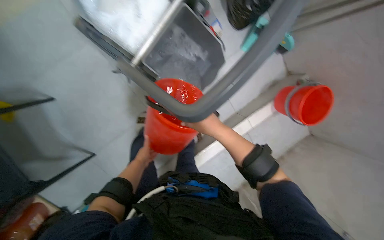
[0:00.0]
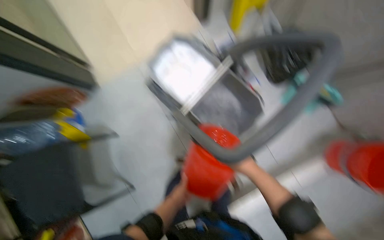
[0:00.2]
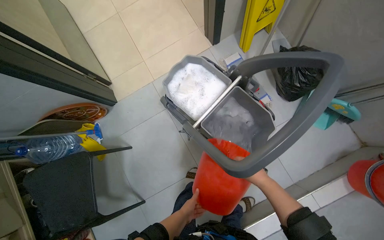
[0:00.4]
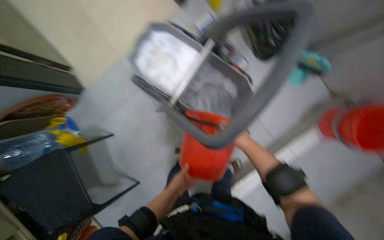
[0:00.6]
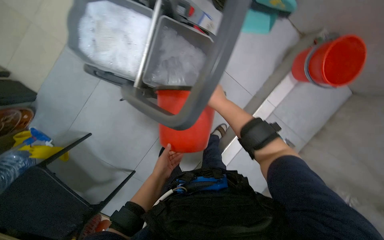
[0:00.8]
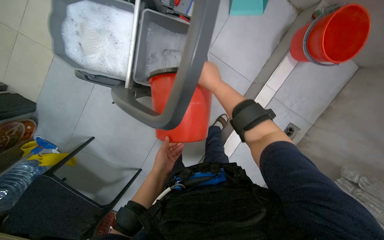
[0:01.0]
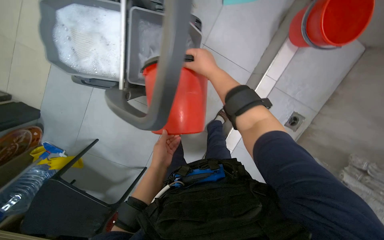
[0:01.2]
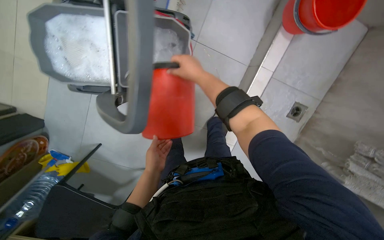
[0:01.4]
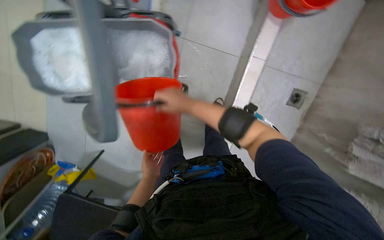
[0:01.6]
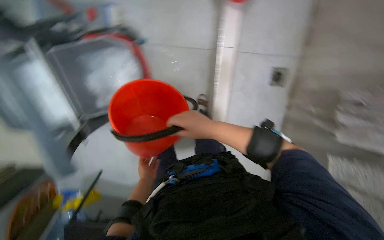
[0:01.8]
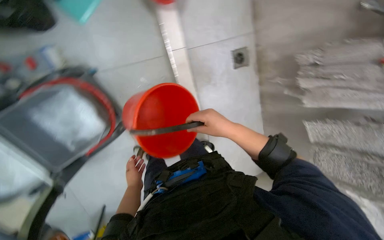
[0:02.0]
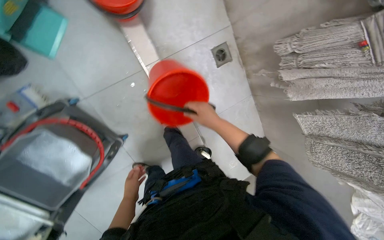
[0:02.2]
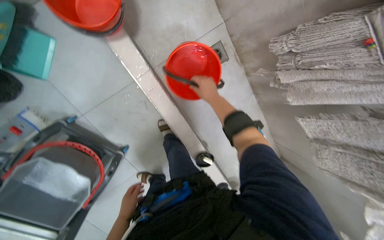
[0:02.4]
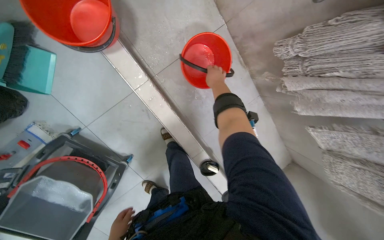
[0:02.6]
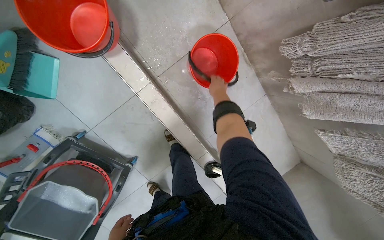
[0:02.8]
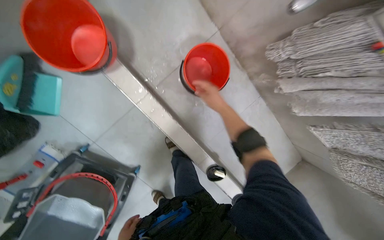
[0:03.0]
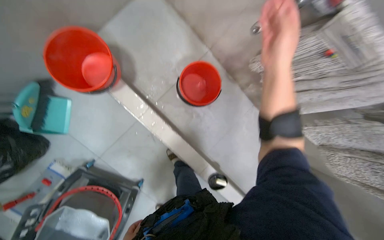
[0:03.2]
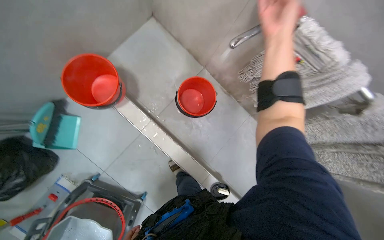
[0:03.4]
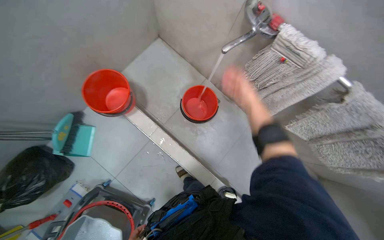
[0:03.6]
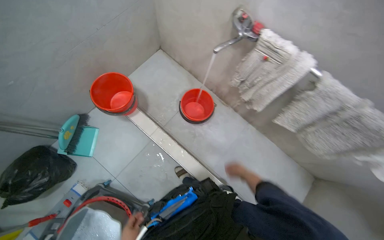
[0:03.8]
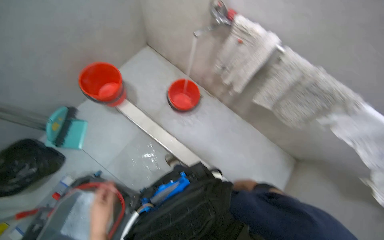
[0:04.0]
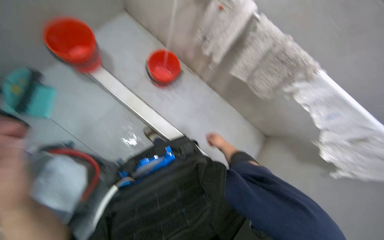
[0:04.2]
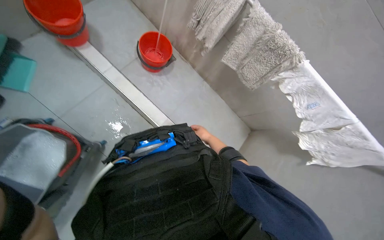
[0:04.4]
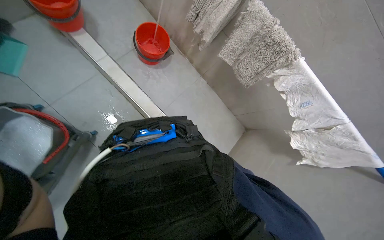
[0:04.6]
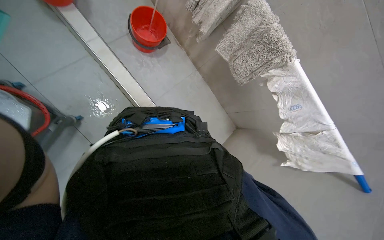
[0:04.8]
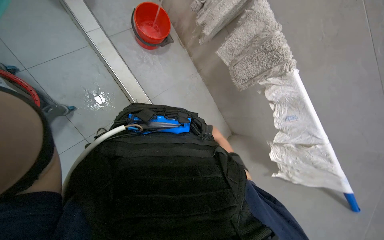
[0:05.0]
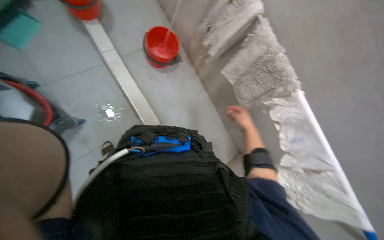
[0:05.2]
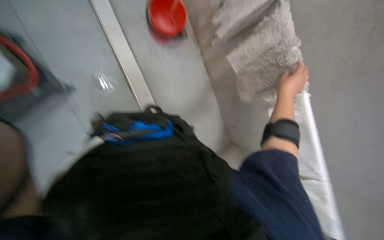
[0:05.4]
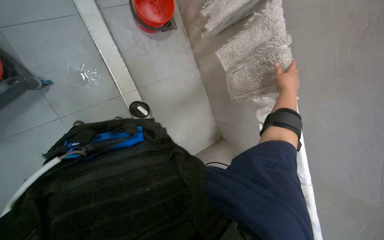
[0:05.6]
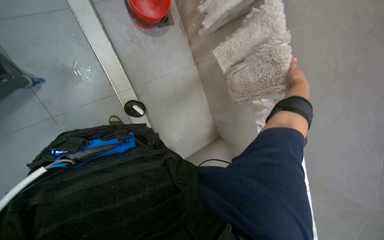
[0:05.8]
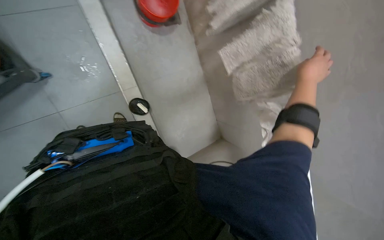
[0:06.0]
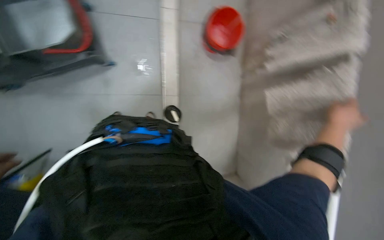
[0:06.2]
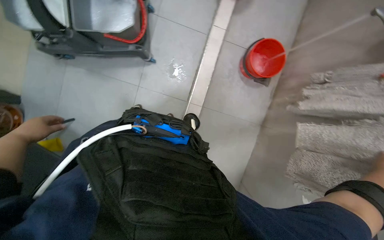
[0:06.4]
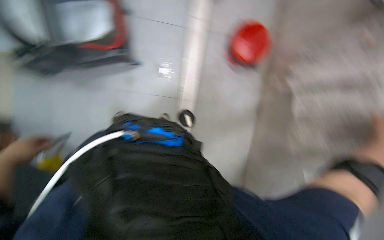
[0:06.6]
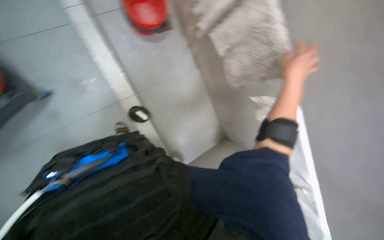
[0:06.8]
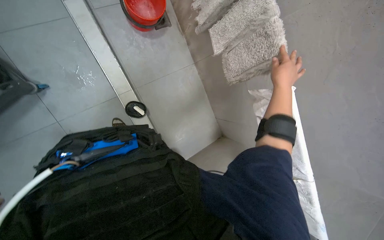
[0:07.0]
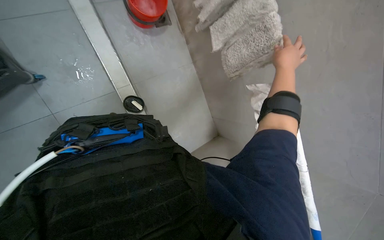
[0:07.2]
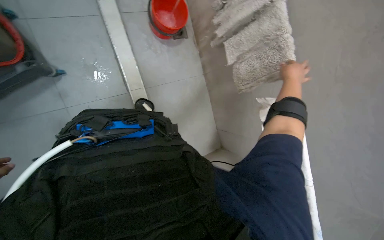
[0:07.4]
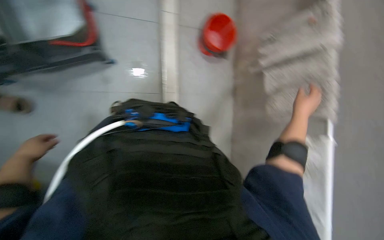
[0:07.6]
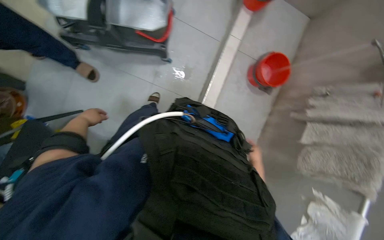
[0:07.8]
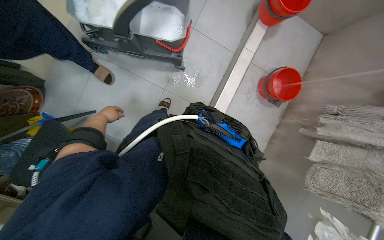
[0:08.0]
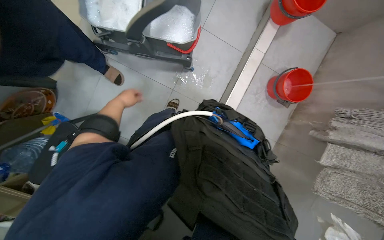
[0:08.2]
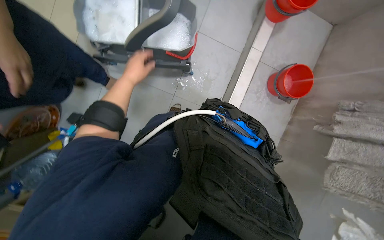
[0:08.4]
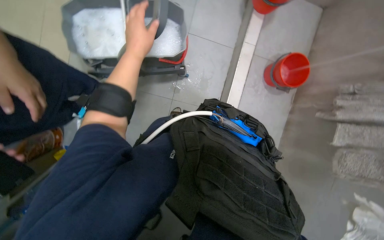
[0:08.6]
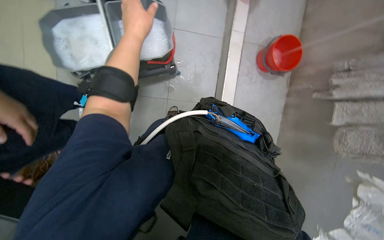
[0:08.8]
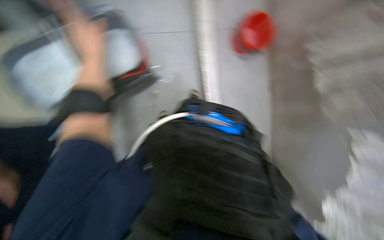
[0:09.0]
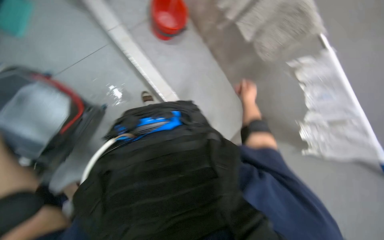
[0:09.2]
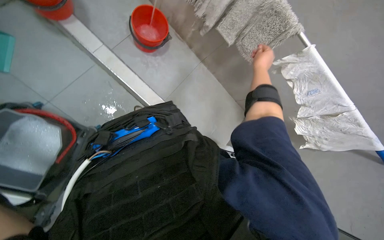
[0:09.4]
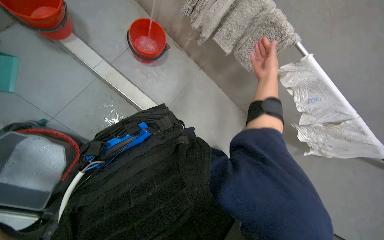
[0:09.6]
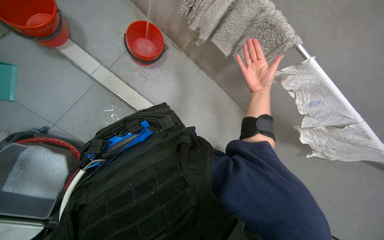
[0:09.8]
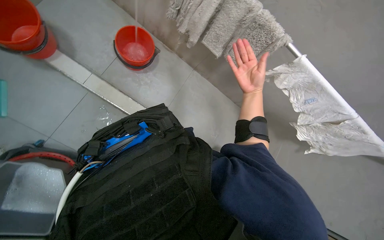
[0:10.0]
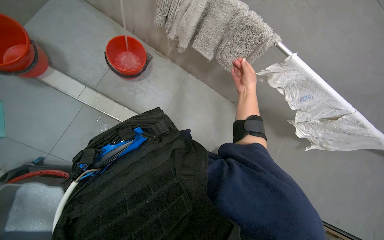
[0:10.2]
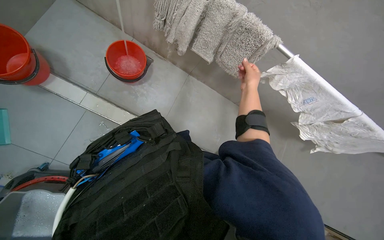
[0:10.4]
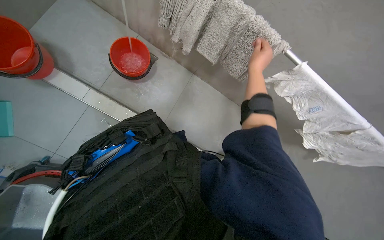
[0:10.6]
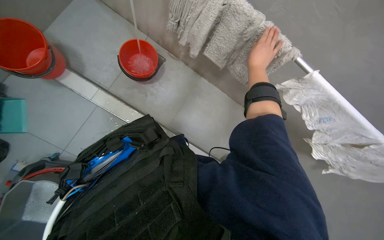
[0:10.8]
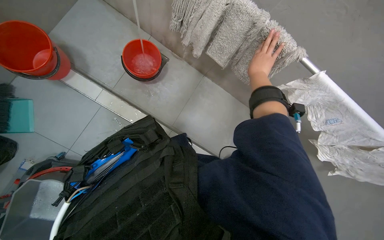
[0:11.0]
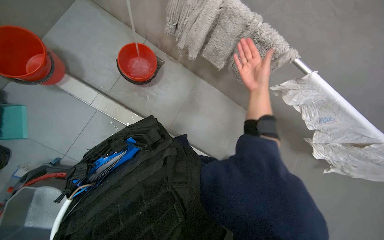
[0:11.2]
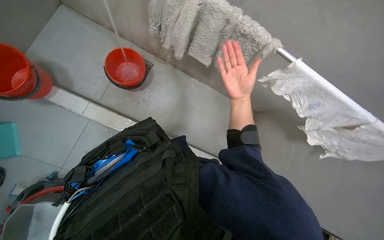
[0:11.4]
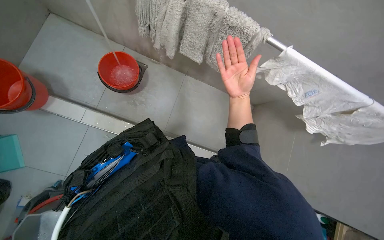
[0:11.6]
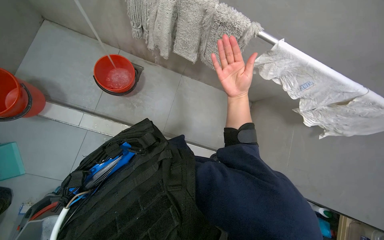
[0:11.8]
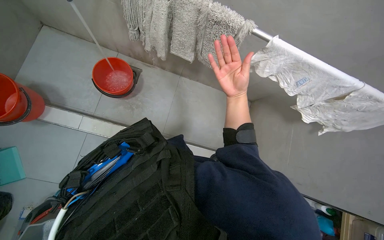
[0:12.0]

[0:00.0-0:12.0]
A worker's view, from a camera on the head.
Job: preparing cleaning supplies.
The whole recording: Preparing cleaning equipment. The worker fills buckets with water, pours them into the cleaning cart, and prepares the mop.
0.0 to 1.6 s: The camera is aimed about 15 degrees further to the left. The scene turns some 40 degrees counterclockwise in the picture.
1.6 to 3.0 s: The head travels about 70 cm. Everything in view rotates about 55 degrees counterclockwise.
3.0 to 4.4 s: The camera is carried some 70 cm. The wearer looks about 20 degrees further upward.
4.4 to 6.0 s: The scene turns approximately 25 degrees clockwise in the picture. The right hand swings nearer and farther, some 30 cm each way, with 3 reversals.
6.0 to 7.6 s: The view tips upward by approximately 15 degrees.
9.0 to 10.4 s: The scene turns about 55 degrees counterclockwise in the picture.
10.4 to 12.0 s: The right hand moves nearer and farther over about 15 cm, changing direction 2 times.

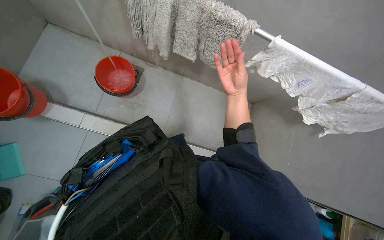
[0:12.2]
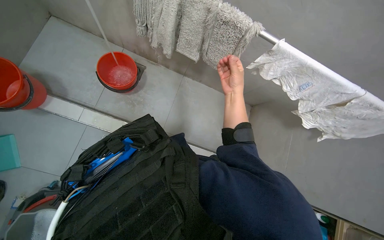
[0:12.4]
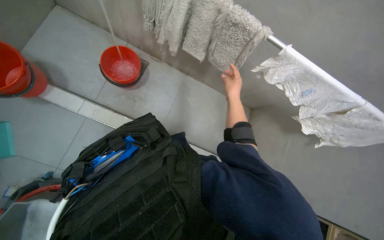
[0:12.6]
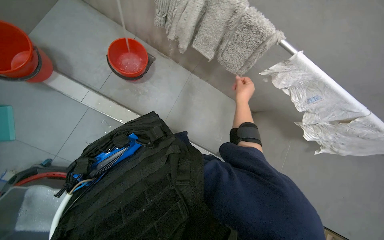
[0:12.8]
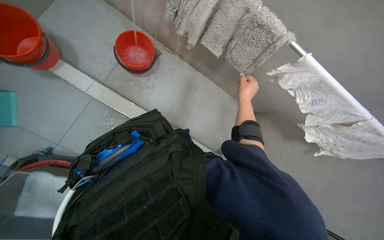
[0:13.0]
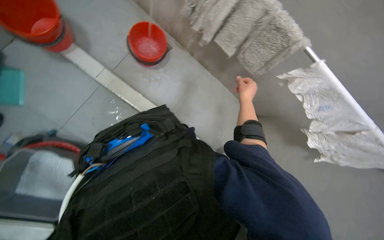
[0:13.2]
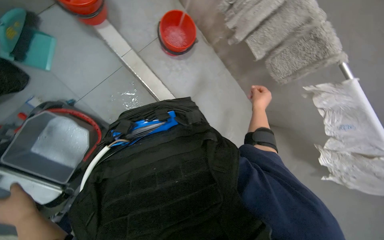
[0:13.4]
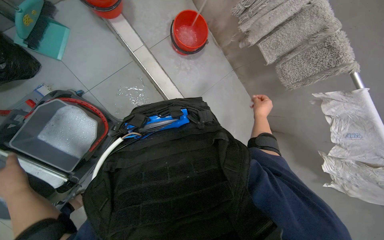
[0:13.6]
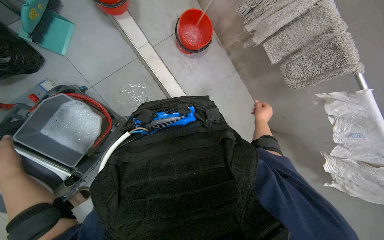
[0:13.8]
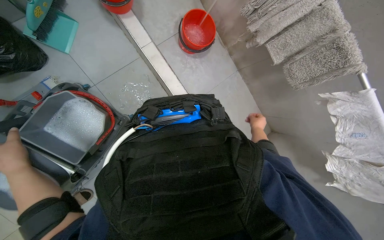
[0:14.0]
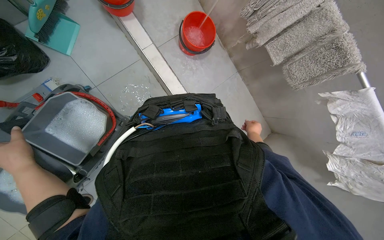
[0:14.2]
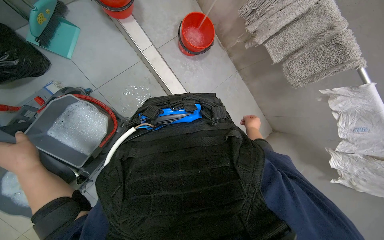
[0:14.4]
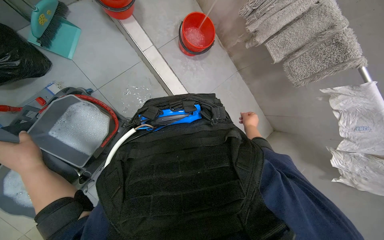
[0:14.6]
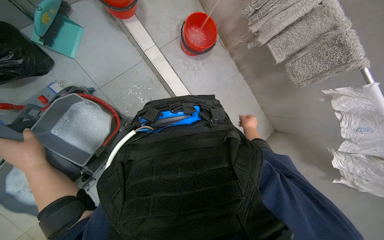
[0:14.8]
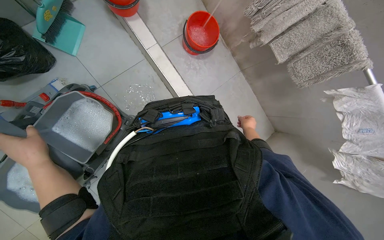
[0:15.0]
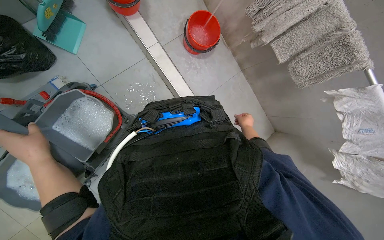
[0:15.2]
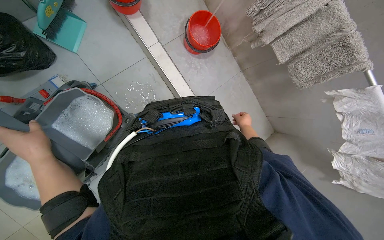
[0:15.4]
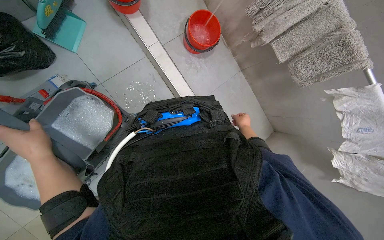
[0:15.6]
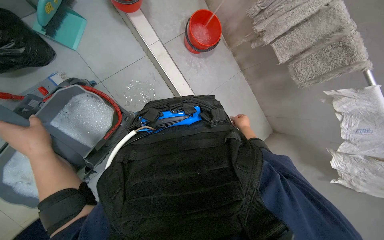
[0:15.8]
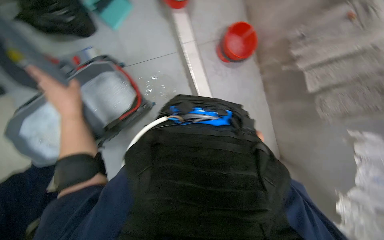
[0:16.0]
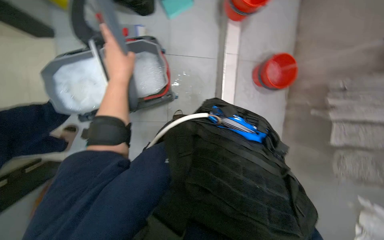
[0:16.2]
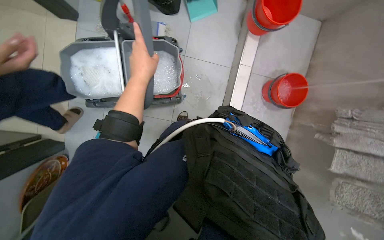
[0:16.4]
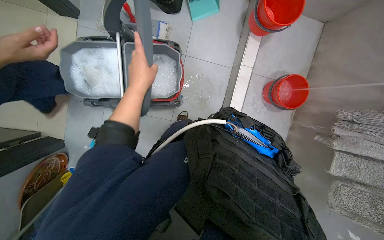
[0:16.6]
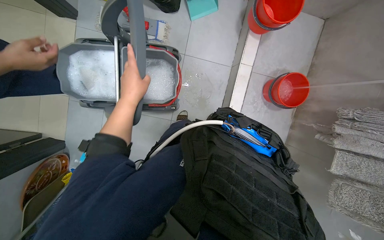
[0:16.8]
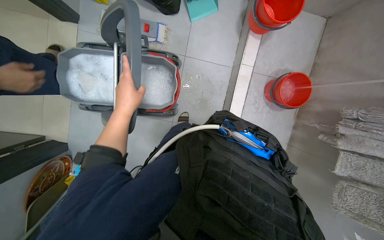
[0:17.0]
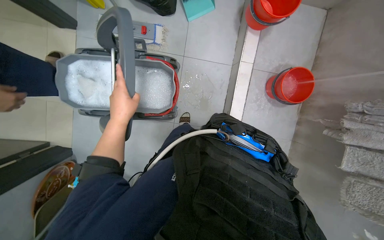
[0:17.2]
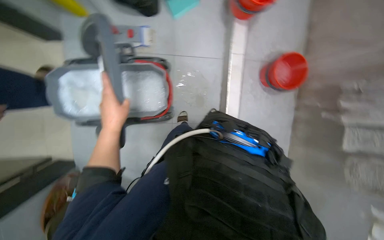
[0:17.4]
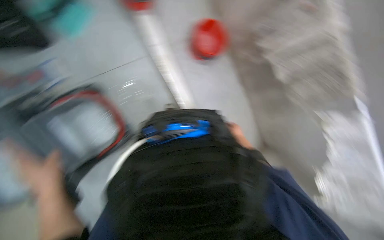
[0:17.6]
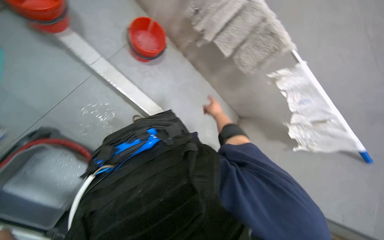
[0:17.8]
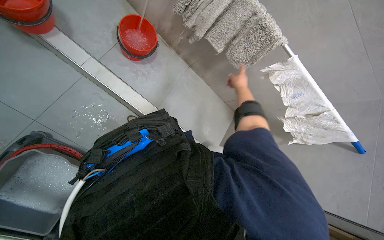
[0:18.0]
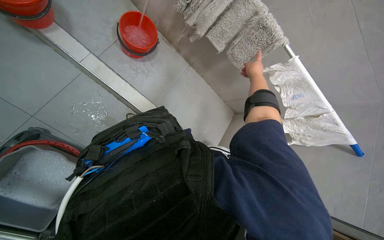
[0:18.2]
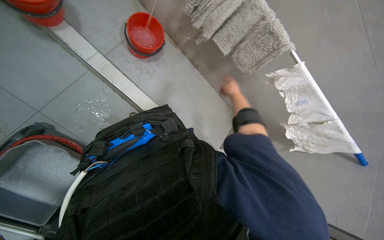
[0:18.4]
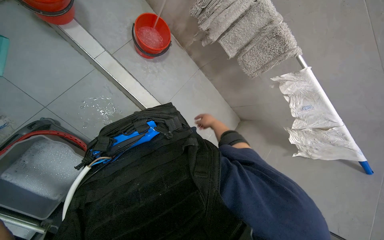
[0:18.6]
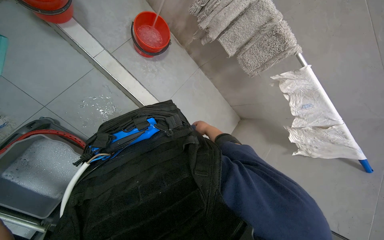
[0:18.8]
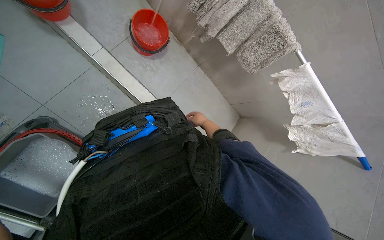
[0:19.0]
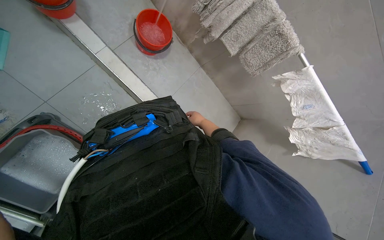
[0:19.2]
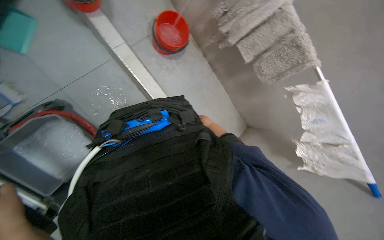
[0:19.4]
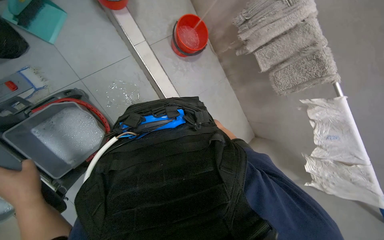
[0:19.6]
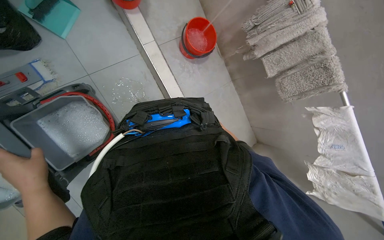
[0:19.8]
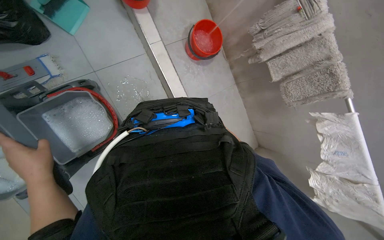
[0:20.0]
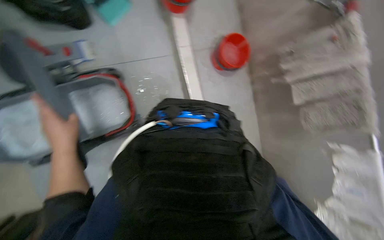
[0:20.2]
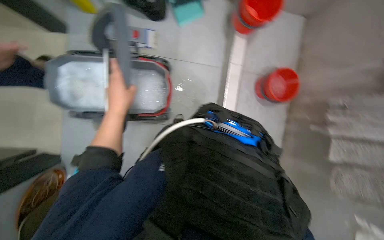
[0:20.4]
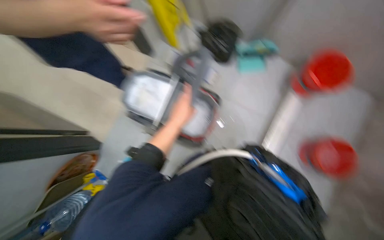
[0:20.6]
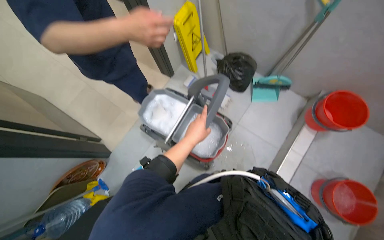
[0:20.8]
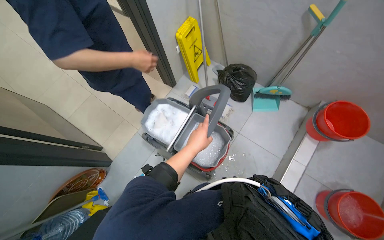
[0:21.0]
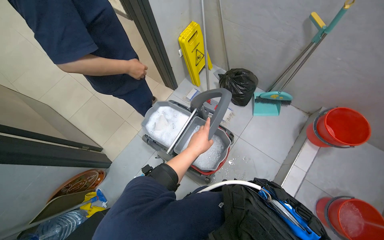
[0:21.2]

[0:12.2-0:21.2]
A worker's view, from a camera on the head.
Job: preparing cleaning supplies.
The whole recording: Preparing cleaning equipment. The worker fills buckets with water, pours them into the cleaning cart, and prepares the mop.
12.2 to 13.8 s: Everything in view rotates some 35 degrees clockwise. The right hand heads farther from the camera and down the picture, covering roughly 15 cm.
15.2 to 16.6 s: The scene rotates clockwise by roughly 50 degrees.
16.6 to 18.2 s: The wearer's head swings roughly 65 degrees to the right.
19.8 to 21.2 s: The head turns to the left by roughly 70 degrees. The camera pitches upward, by about 35 degrees.
